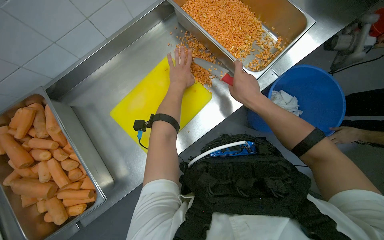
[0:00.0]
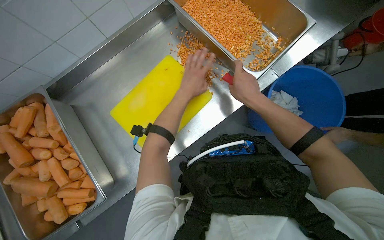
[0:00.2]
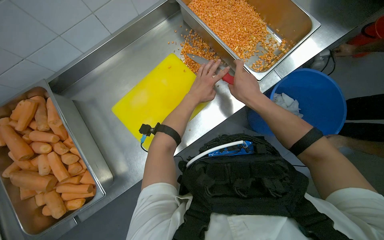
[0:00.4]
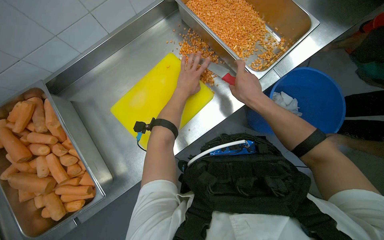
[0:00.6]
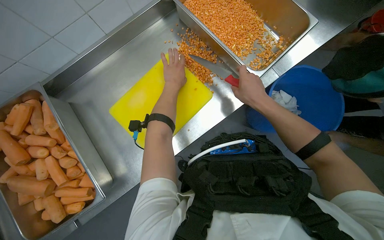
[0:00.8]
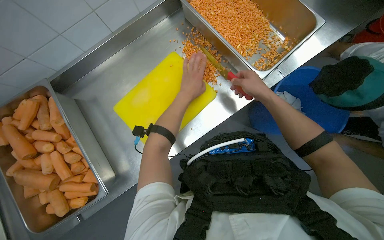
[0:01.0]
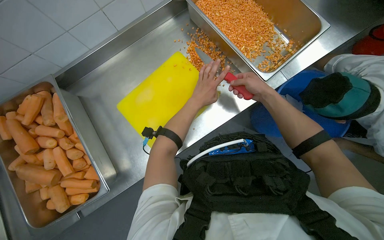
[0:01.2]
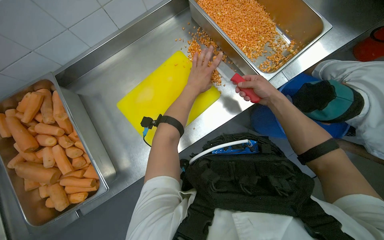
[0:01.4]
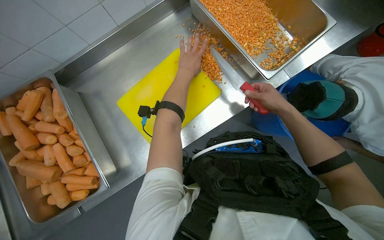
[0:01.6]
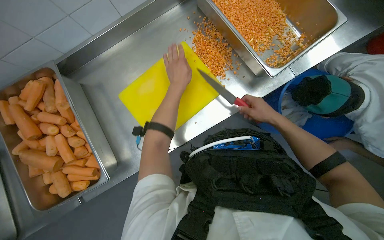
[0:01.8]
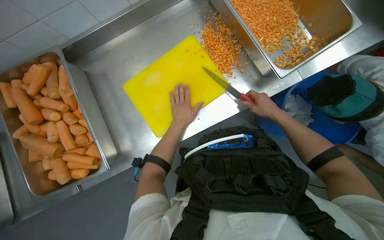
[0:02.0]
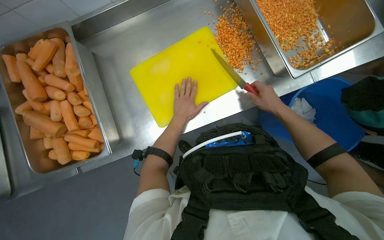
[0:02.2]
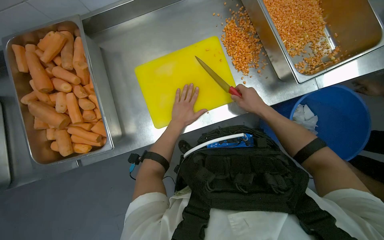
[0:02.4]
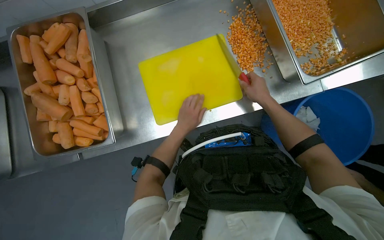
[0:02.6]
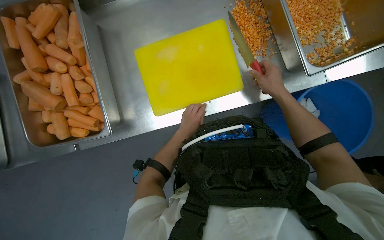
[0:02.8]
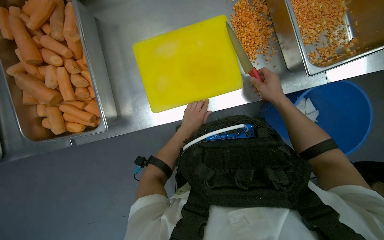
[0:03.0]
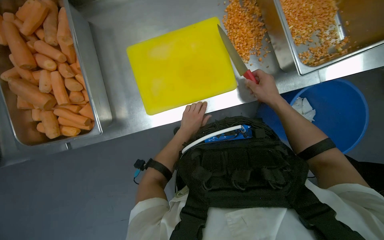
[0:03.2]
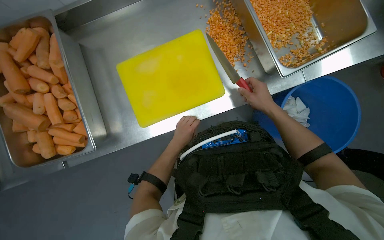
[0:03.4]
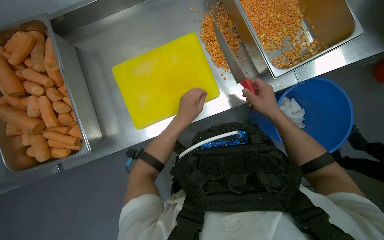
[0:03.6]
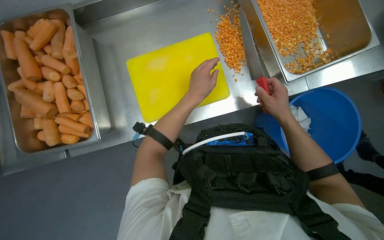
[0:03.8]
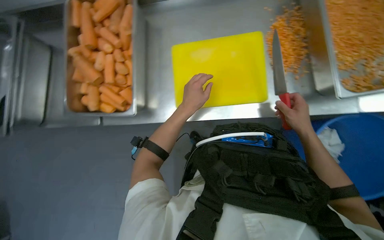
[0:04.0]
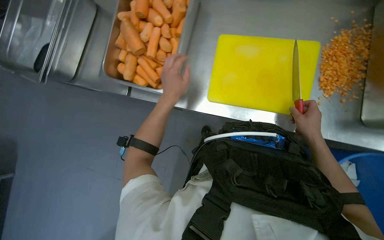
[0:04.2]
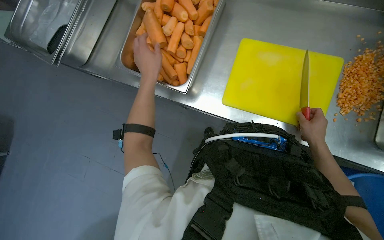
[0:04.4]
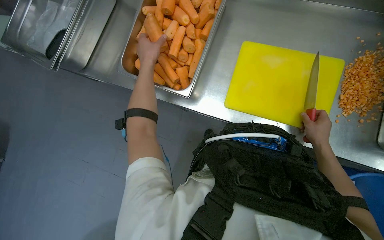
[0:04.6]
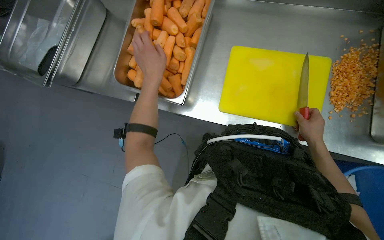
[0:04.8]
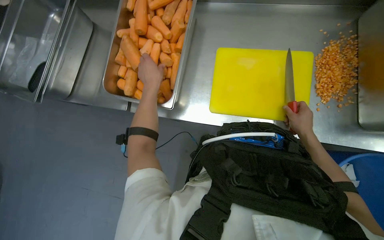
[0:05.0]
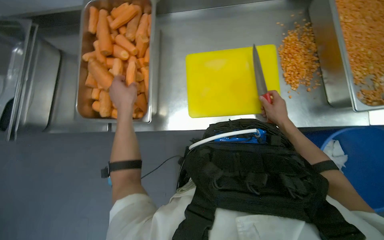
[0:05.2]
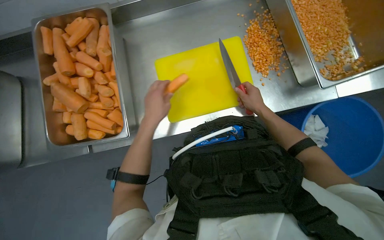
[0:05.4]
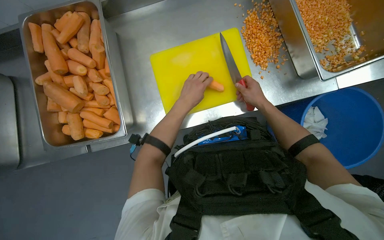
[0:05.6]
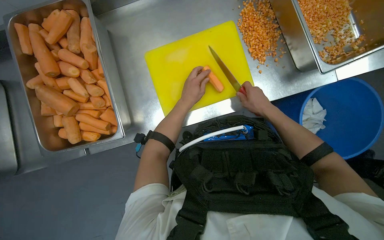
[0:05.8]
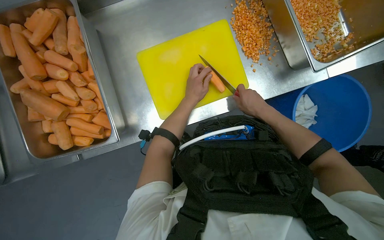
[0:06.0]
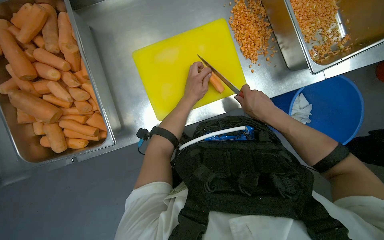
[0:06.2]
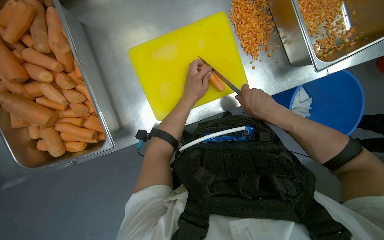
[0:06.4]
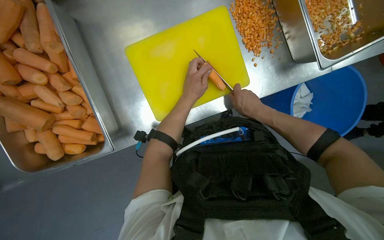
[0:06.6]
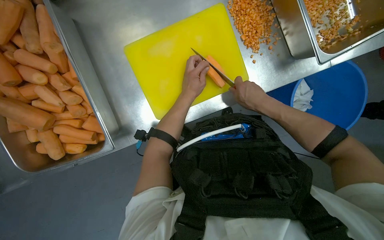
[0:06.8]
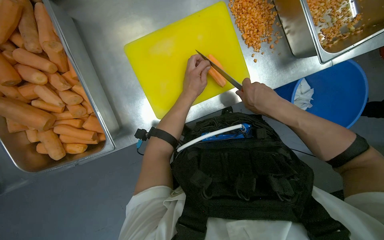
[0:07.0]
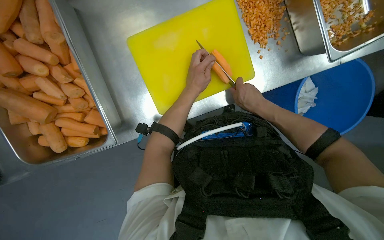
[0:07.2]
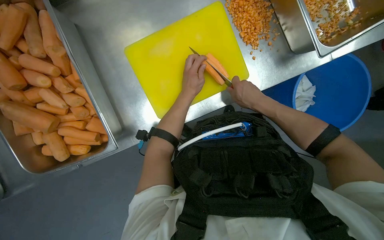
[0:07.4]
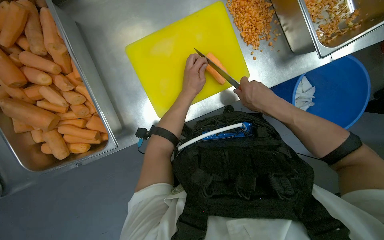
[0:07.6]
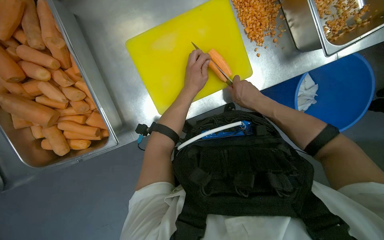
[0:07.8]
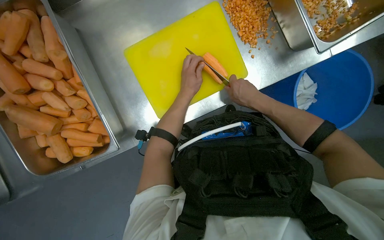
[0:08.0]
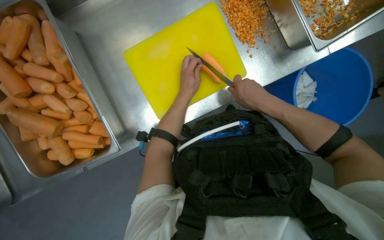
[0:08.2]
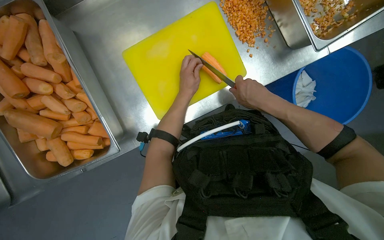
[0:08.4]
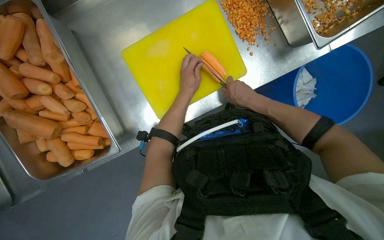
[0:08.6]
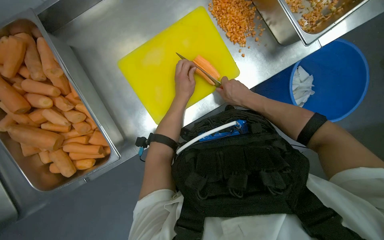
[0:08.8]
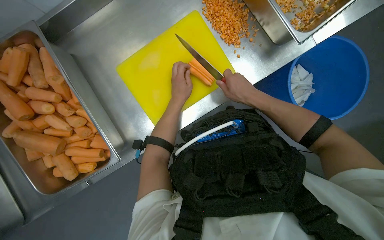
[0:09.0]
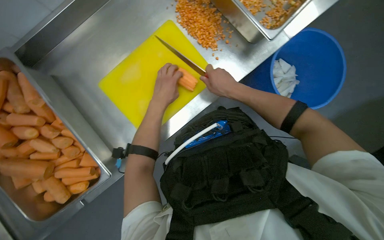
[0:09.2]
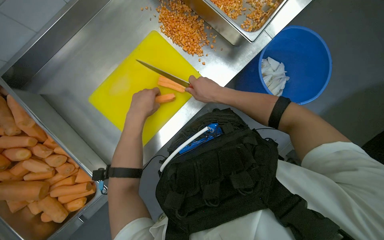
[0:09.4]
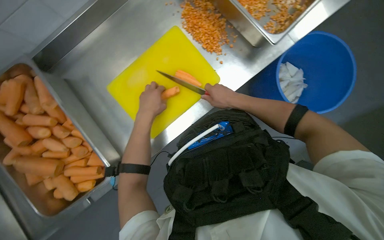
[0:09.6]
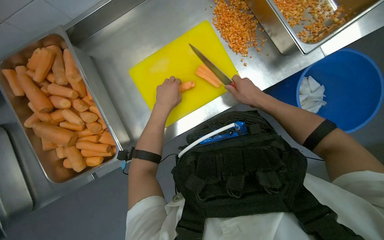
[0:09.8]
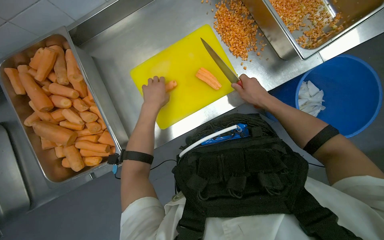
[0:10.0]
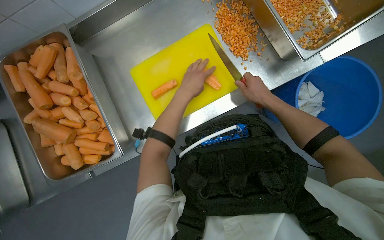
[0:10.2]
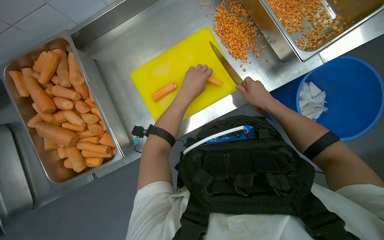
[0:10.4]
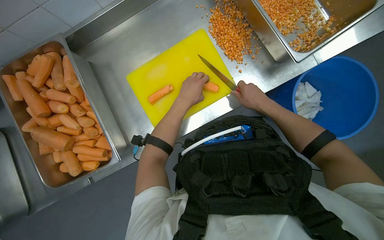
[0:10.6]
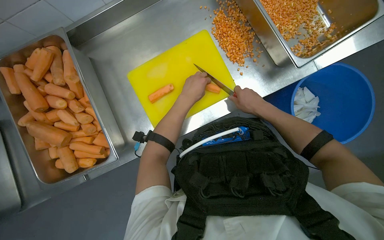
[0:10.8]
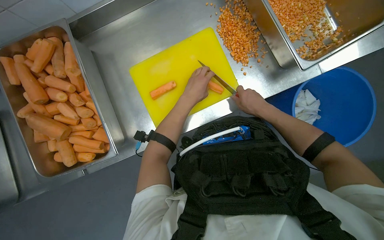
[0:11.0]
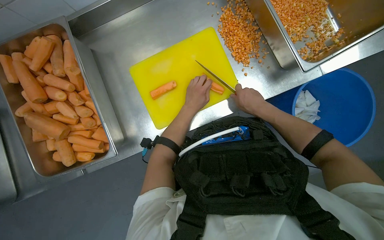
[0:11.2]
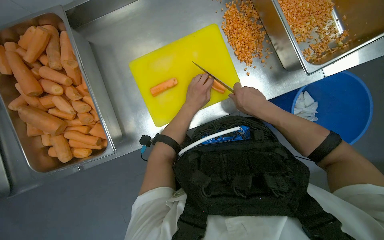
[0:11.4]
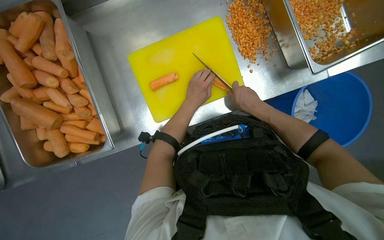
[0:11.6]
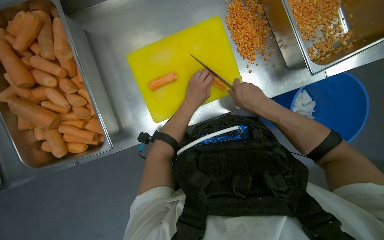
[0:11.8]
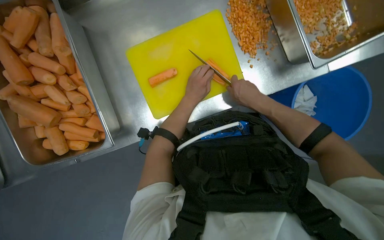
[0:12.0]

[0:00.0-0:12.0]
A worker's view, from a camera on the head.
Job: preparing food.
The whole recording: Dicing carrots on cutting board. The worker continues dicing carrots on a yellow cutting board and pushes the diced pieces into a metal tray.
0:01.6 to 0:03.0: The left hand moves down the picture, some 30 cm.
0:03.0 to 0:04.4: The wearer looks roughly 40 degrees further to the left.
0:04.4 to 0:06.0: The head rotates roughly 45 degrees to the right.
0:06.0 to 0:07.6: The right hand swings nearer and farther, about 10 cm each way, with 2 reversals.
0:07.6 to 0:09.0: The hands make small movements and keep their place.
0:09.0 to 0:10.4: The left hand reaches about 5 cm to the left, then returns.

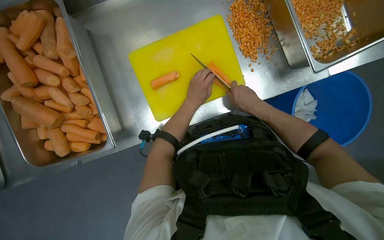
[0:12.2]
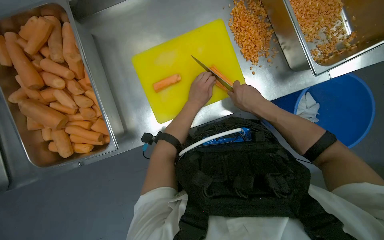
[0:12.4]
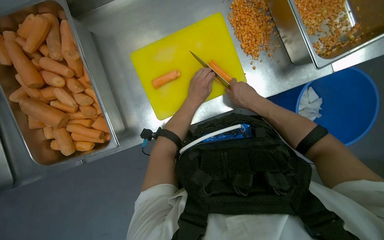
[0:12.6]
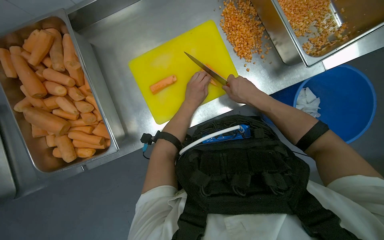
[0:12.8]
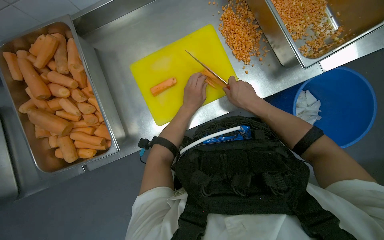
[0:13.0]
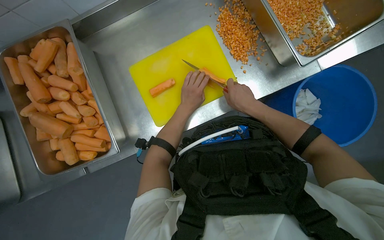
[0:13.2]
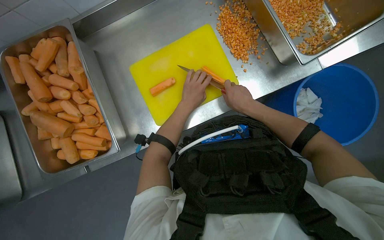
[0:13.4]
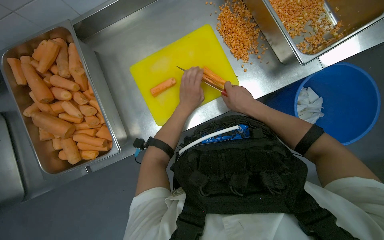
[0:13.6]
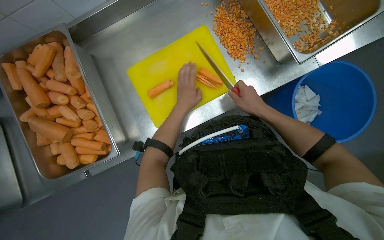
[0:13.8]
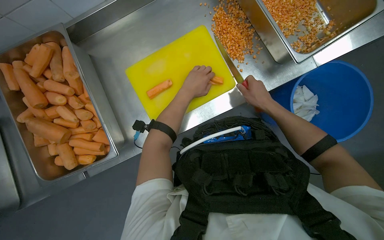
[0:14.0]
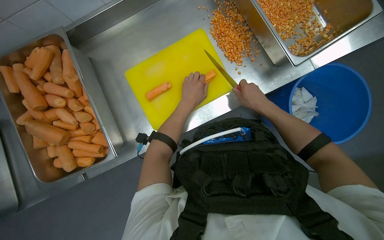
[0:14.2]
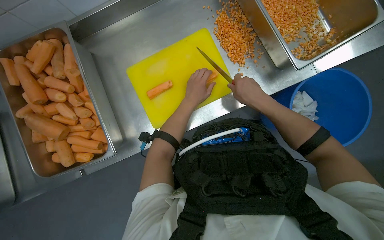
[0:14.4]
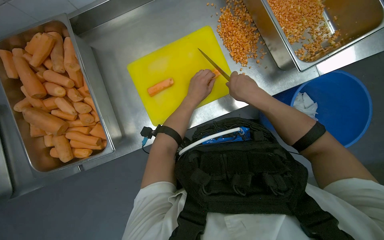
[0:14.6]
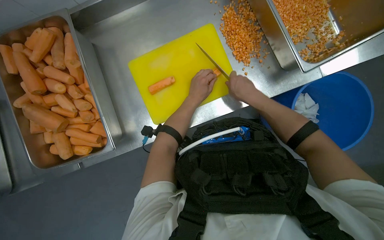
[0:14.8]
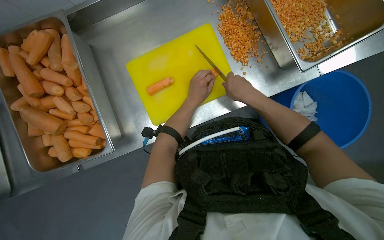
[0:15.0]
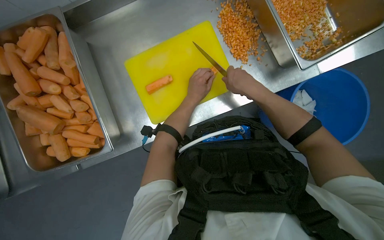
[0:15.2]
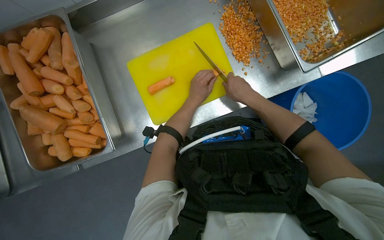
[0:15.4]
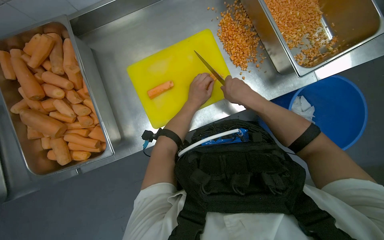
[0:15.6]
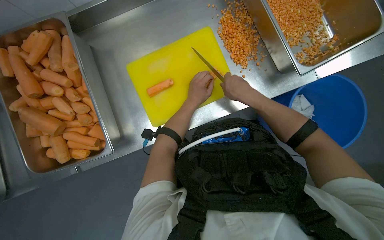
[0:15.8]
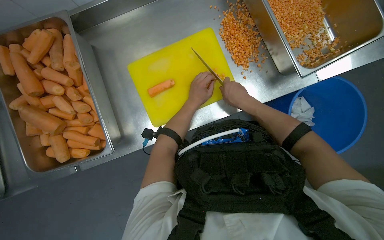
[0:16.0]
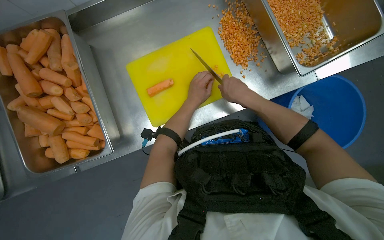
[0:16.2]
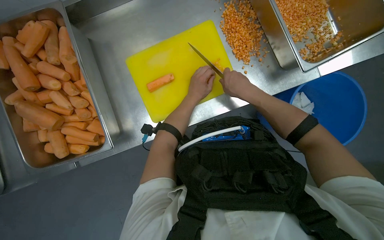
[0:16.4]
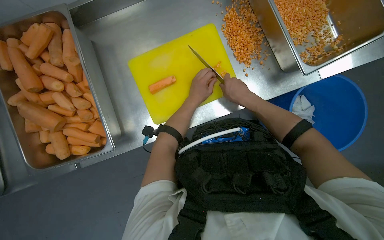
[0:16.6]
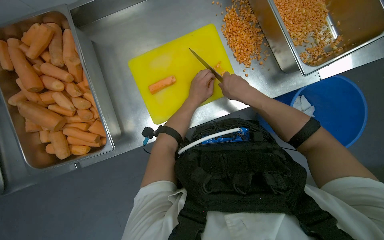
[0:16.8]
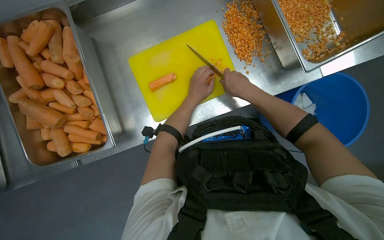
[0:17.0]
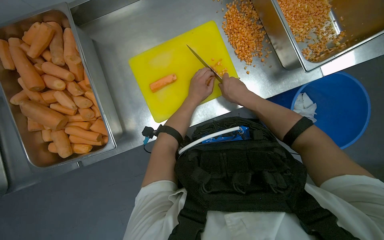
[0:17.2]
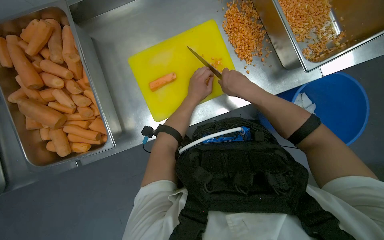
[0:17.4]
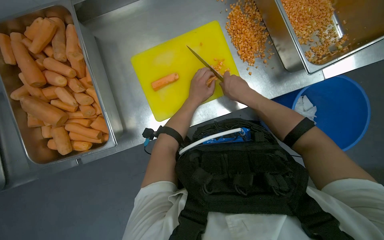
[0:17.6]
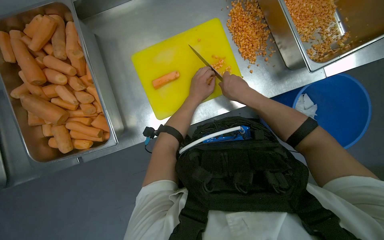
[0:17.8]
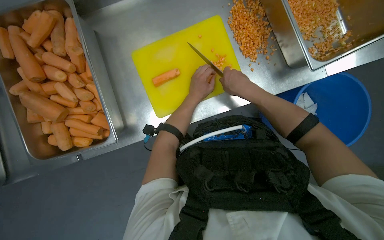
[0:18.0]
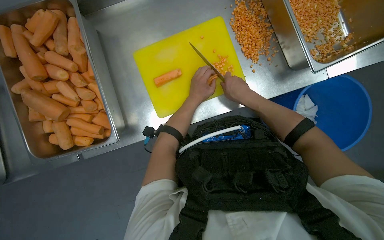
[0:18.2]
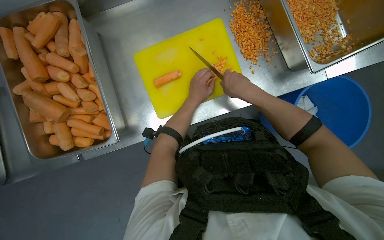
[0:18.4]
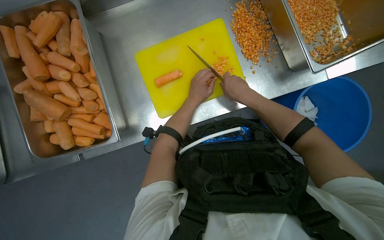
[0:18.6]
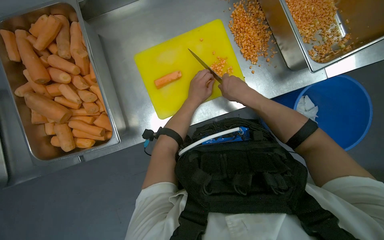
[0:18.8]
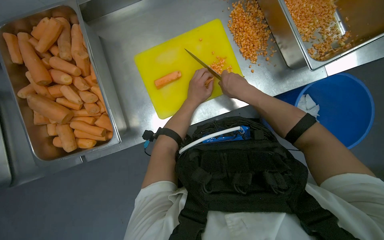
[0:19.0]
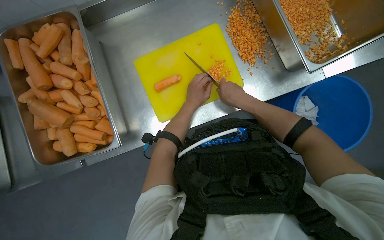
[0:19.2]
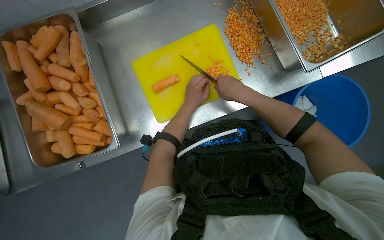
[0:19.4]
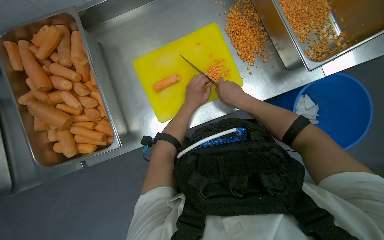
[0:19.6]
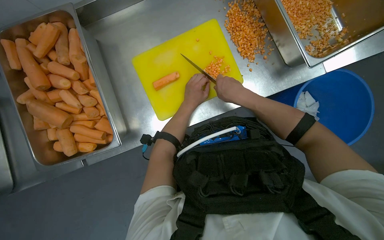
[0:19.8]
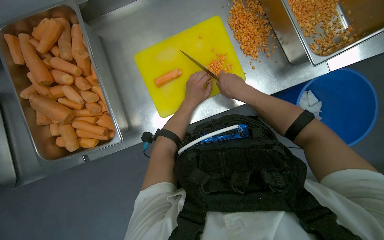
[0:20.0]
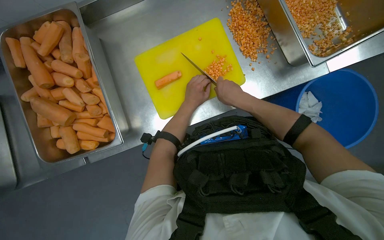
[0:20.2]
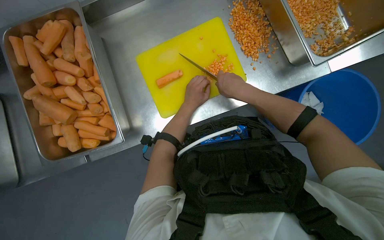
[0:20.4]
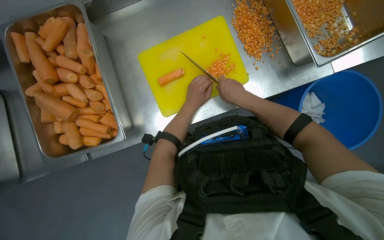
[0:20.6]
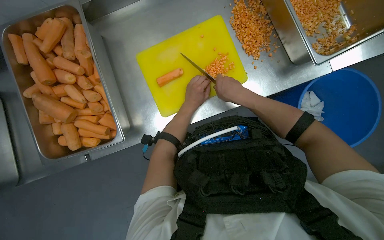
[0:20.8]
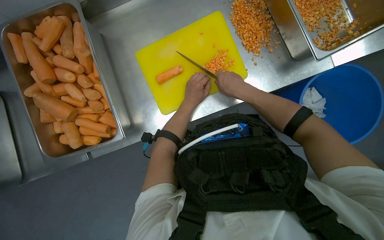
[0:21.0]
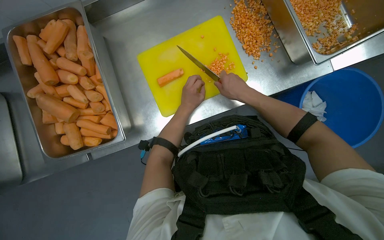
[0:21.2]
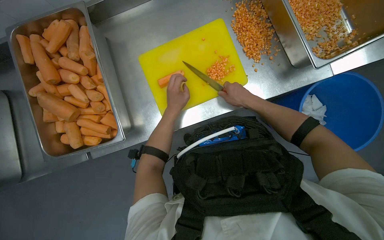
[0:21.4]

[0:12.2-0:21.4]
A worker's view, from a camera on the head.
Job: preparing food.
The whole recording: Dicing carrots on cutting board. The worker continues dicing carrots on a yellow cutting board and pushes the diced pieces into a metal tray.
0:15.2 to 0:19.8: The hands stay close to where they were, moving slightly.
0:19.8 to 0:21.4: The hands are busy where they are.
